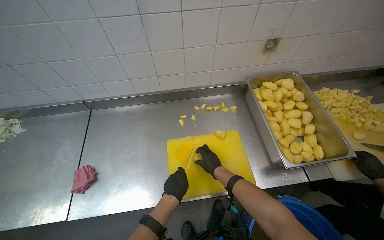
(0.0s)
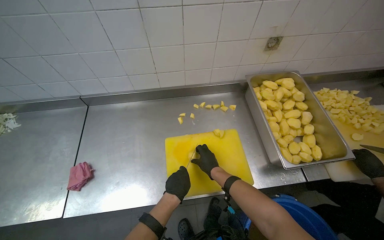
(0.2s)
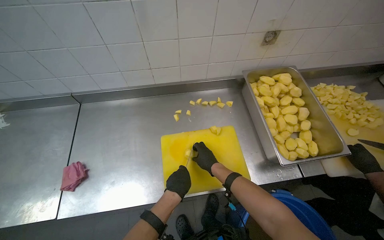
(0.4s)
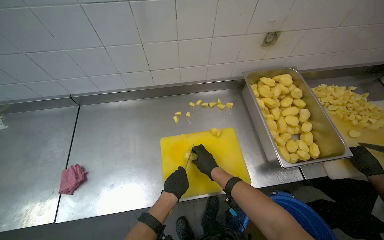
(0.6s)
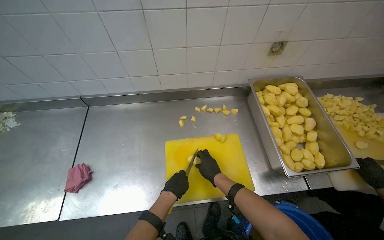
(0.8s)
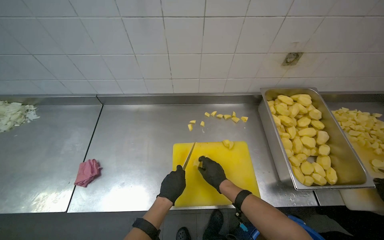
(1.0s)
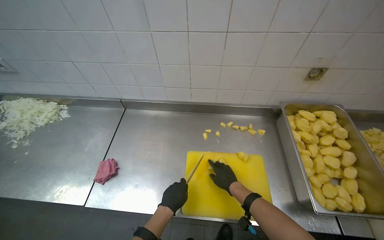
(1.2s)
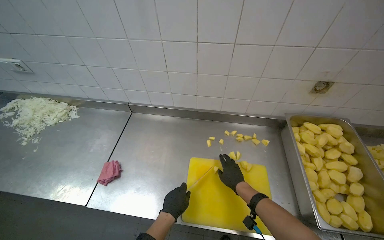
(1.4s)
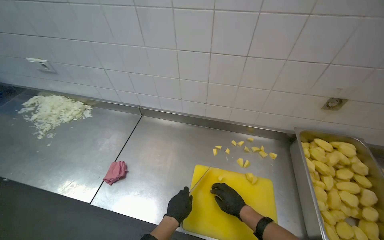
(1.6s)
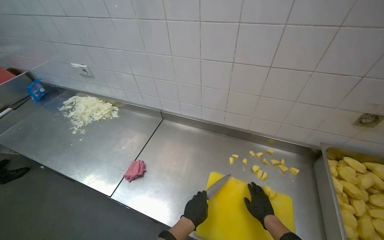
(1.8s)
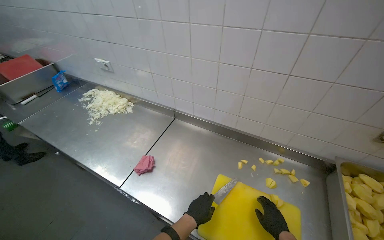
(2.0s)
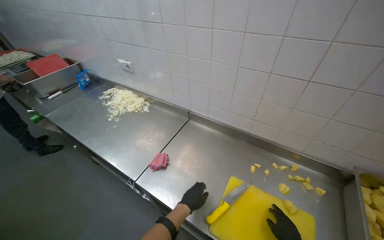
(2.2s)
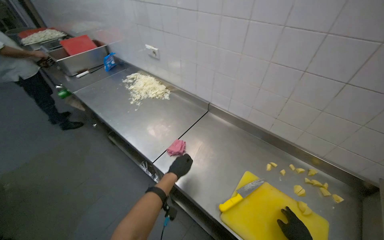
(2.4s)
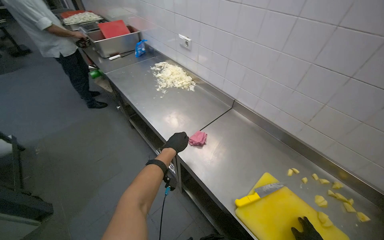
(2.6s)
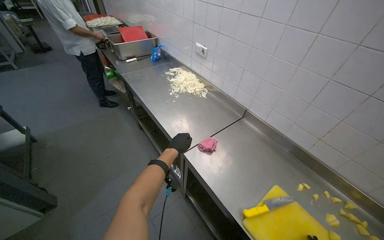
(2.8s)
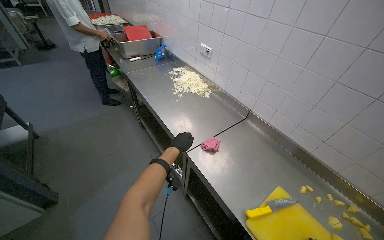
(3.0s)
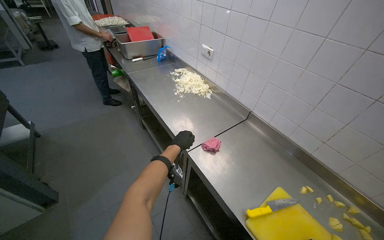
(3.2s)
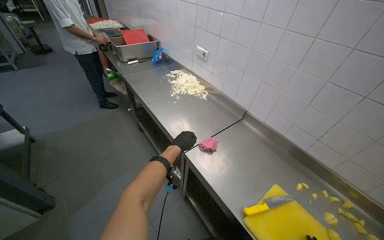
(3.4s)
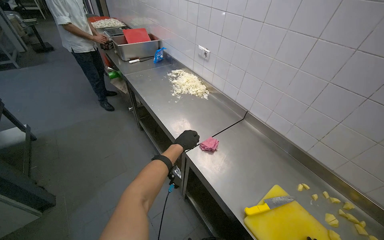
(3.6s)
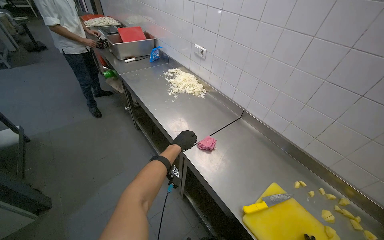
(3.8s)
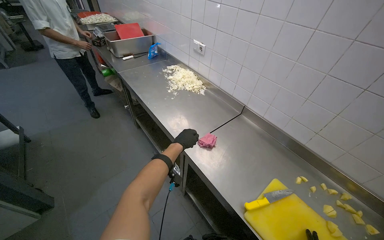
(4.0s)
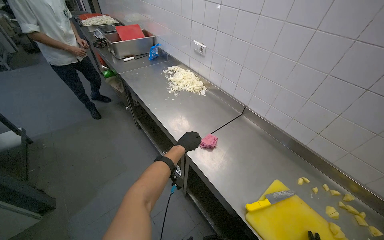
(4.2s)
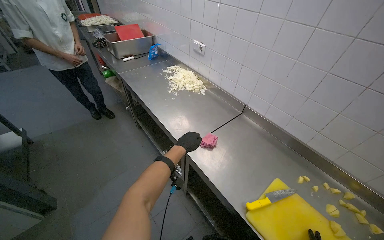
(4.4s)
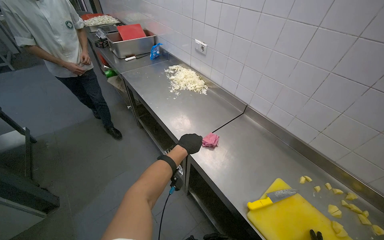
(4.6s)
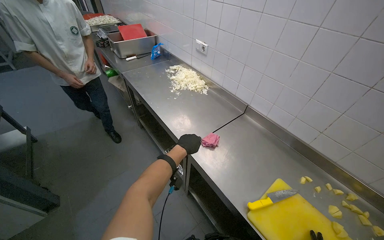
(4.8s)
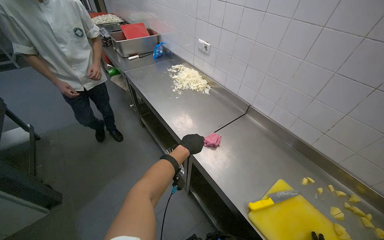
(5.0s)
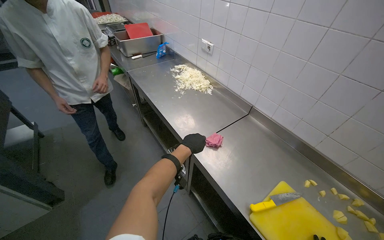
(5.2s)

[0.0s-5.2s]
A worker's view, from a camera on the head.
Job: preparing food.
The whole recording: Chopping potatoes into cubes. The worker chops peeled potatoes into small cubes on a yellow cutting board.
0.0s to 1.8s: The head turns to the left by approximately 30 degrees. The wearer looks approximately 10 degrees further upward.
1.8s to 3.4s: The head turns to the left by roughly 35 degrees.

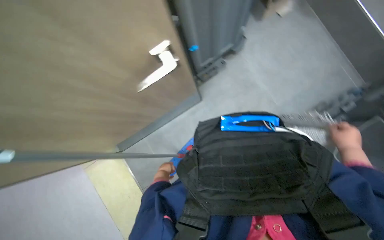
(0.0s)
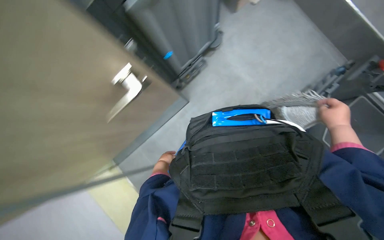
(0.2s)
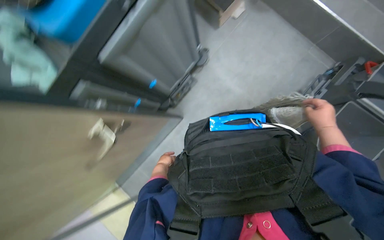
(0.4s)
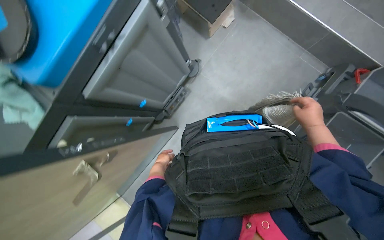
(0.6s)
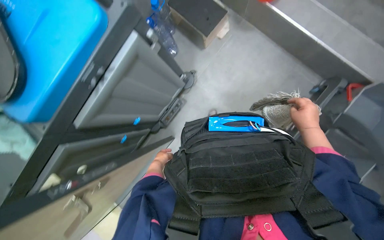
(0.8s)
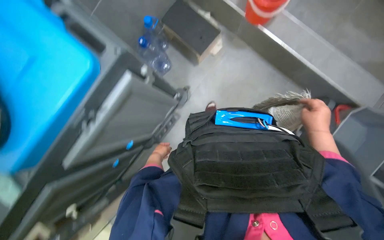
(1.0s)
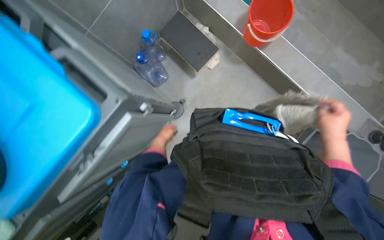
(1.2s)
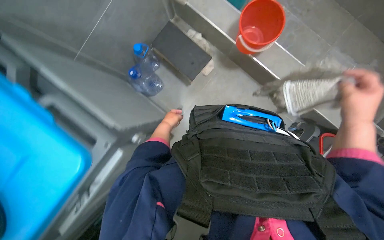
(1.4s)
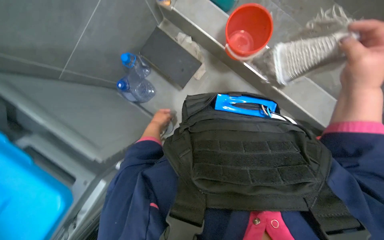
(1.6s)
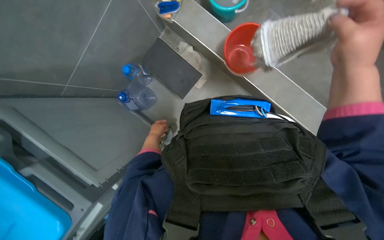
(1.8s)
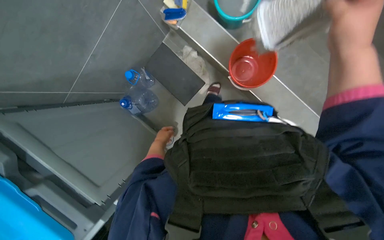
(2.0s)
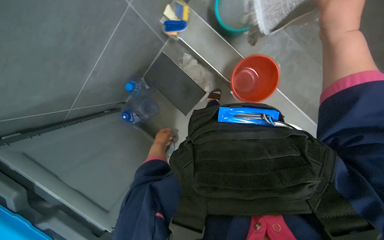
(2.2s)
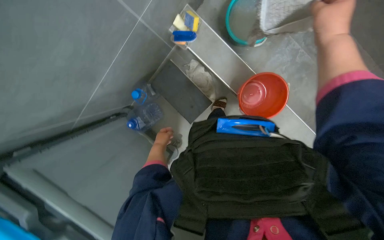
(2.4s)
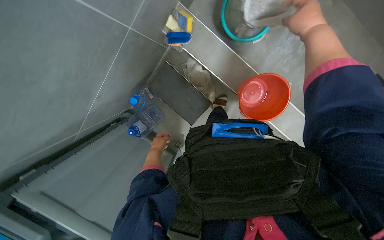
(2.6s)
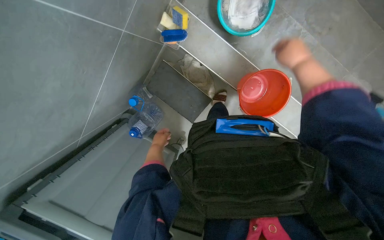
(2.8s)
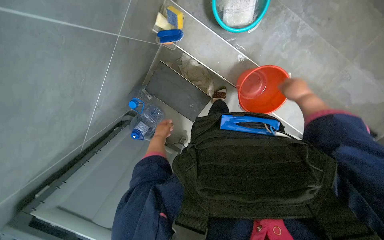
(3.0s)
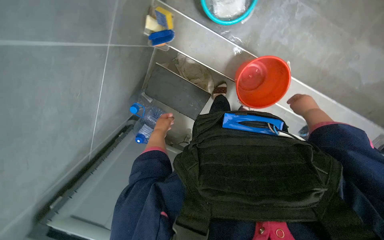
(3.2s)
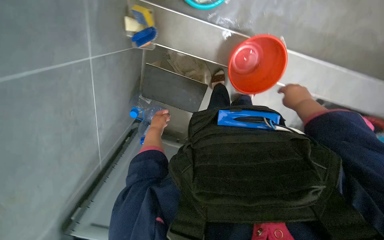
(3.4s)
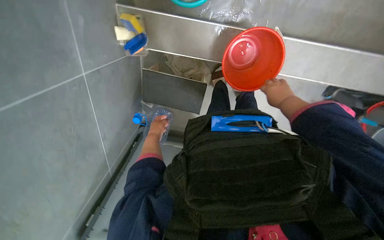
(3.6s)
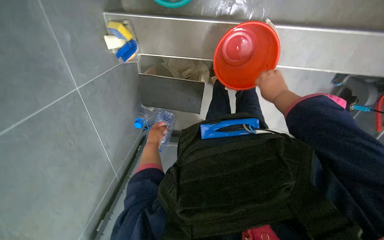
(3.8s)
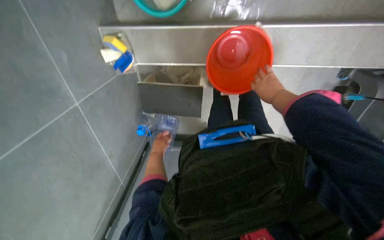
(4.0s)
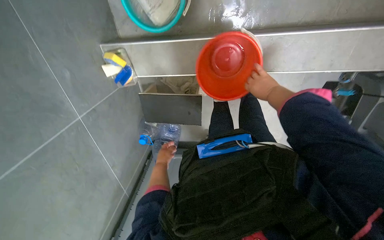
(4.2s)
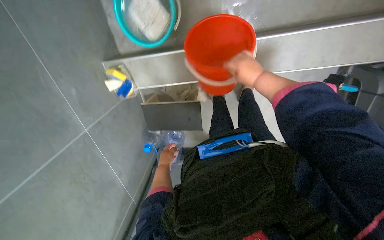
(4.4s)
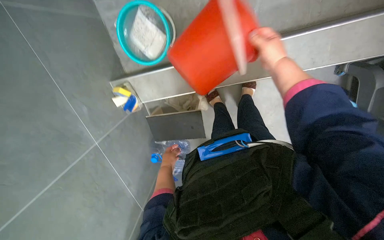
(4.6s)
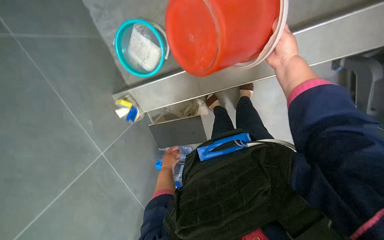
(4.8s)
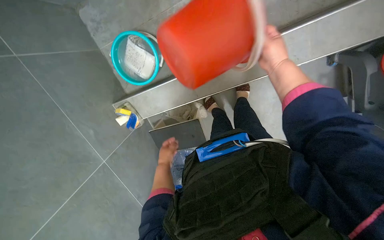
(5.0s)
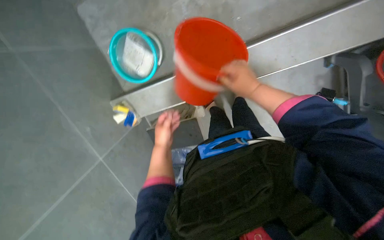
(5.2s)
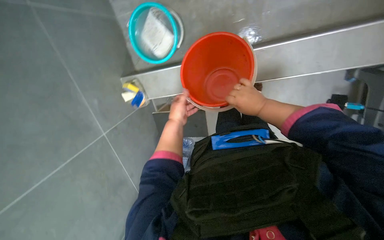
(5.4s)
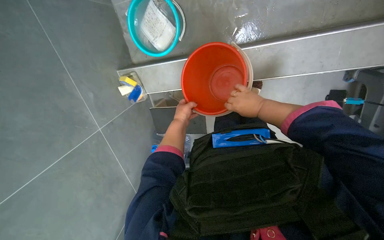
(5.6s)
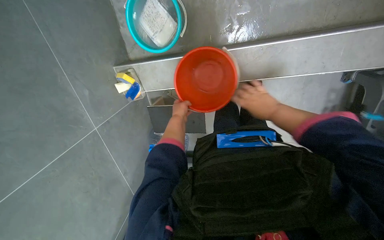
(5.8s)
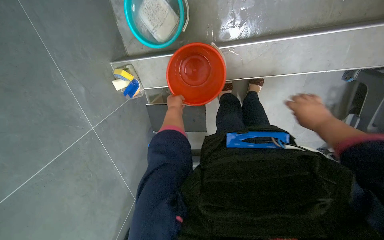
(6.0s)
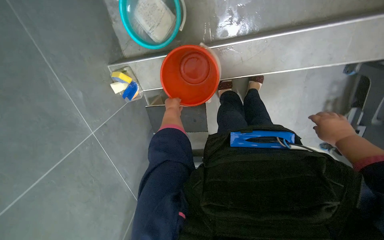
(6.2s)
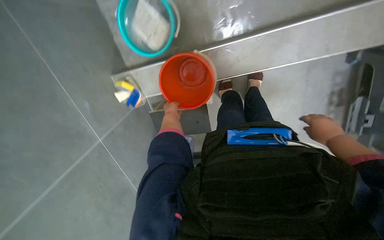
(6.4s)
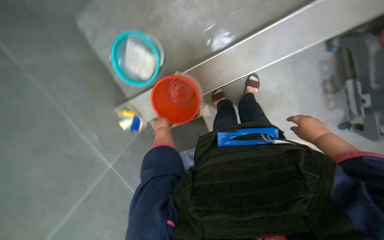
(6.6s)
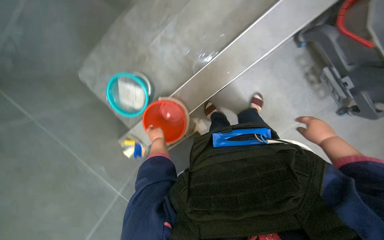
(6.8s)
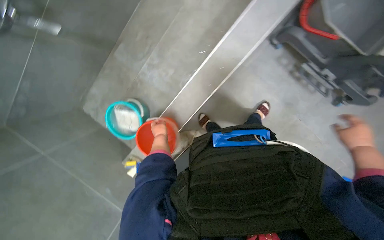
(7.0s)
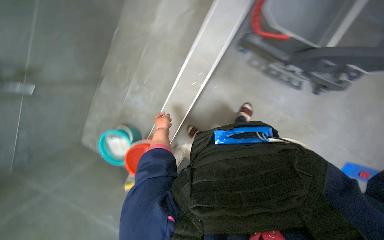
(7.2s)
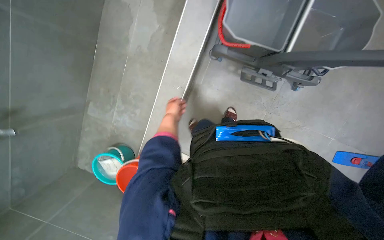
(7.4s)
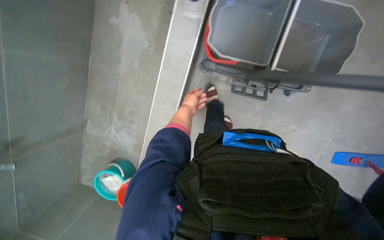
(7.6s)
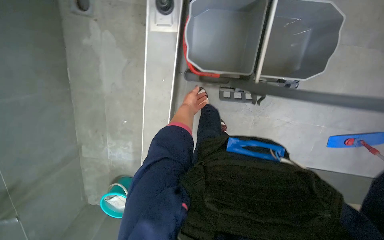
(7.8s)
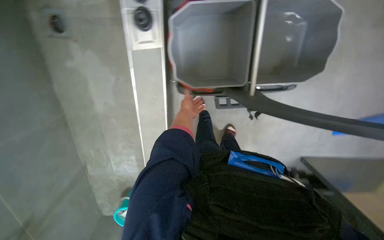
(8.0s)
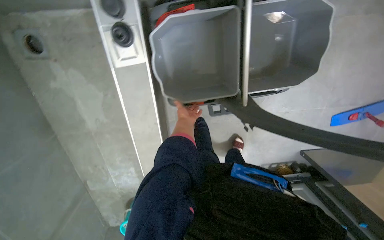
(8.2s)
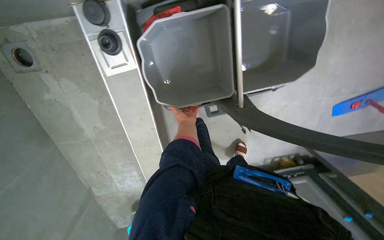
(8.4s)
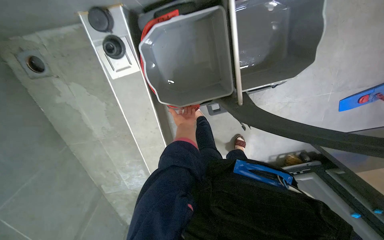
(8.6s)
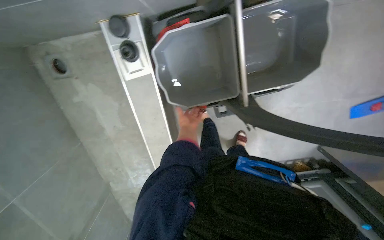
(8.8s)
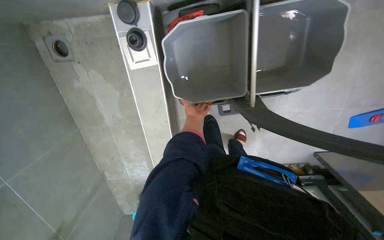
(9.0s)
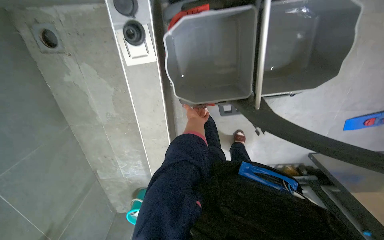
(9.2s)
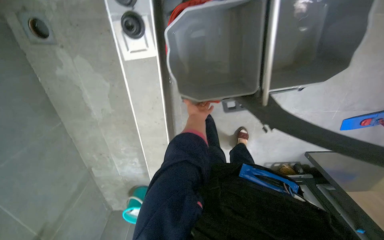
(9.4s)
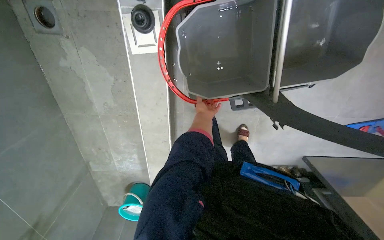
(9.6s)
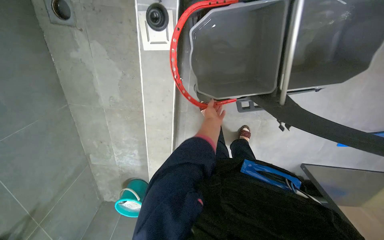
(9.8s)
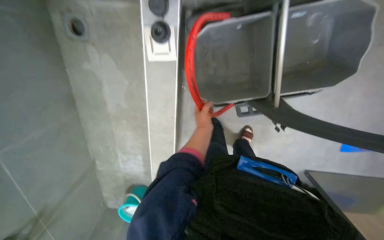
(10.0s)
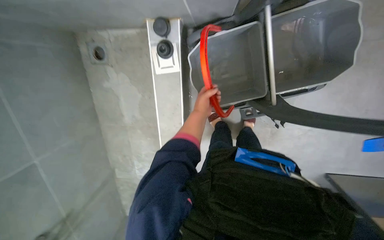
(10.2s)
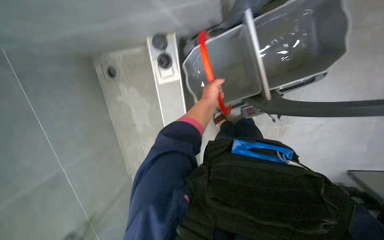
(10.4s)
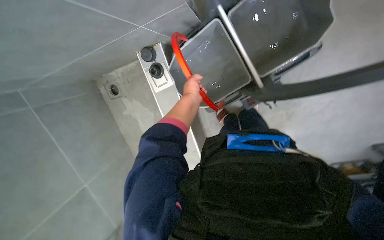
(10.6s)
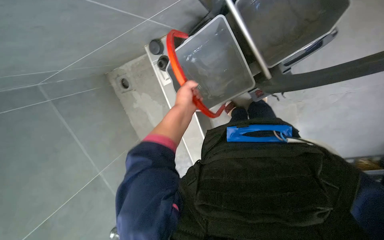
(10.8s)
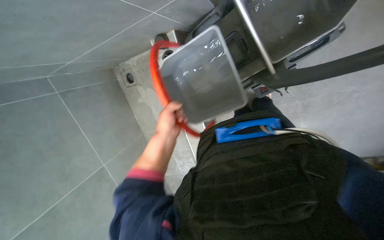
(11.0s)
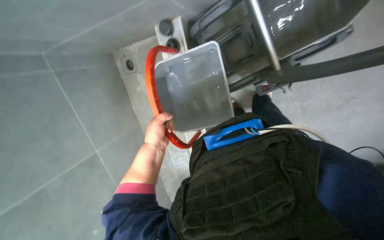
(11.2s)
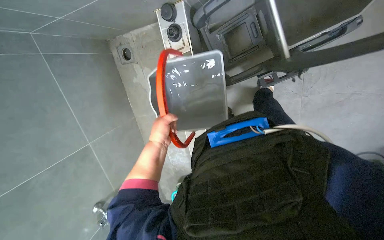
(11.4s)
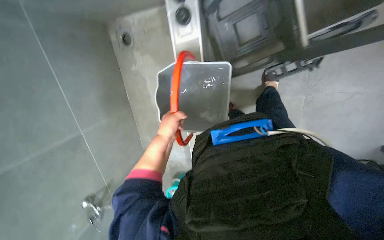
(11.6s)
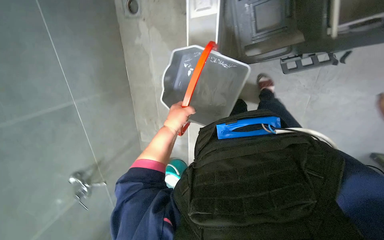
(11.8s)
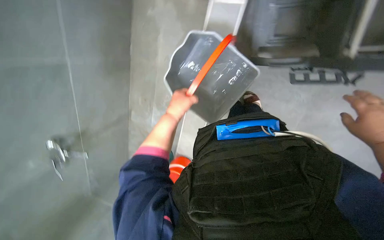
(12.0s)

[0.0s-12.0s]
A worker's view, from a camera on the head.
Job: preparing cleaning supplies.
The whole recording: Preparing cleaning buckets. The worker fills and organizes cleaning buckets with water.
0.0s to 1.6s: The wearer looks about 20 degrees further upward. The right hand shifts about 25 cm nearer to the camera and to the left. Meanwhile the left hand travels up the picture by some 35 cm.
1.6s to 3.0s: The right hand is displaced farther from the camera by roughly 20 cm.
3.0s to 4.4s: The camera is aimed roughly 15 degrees further to the left. Everything in view rotates about 35 degrees counterclockwise.
4.4s to 6.0s: The right hand shifts some 20 cm to the right, down the picture and nearer to the camera. Meanwhile the left hand shifts roughly 25 cm up the picture.
6.0s to 7.6s: The camera pitches upward, by about 40 degrees. Everything in view rotates about 60 degrees counterclockwise.
9.0s to 10.4s: The left hand travels nearer to the camera by roughly 25 cm.
10.4s to 12.0s: The view tips downward by some 20 degrees. The left hand travels to the left by roughly 15 cm.

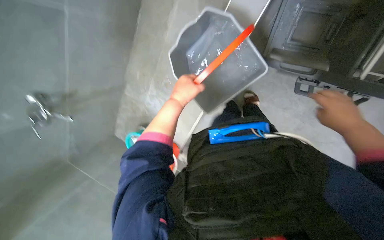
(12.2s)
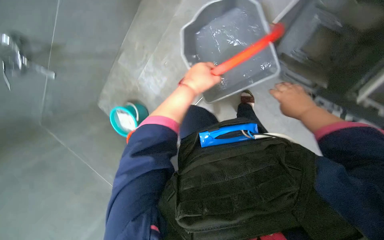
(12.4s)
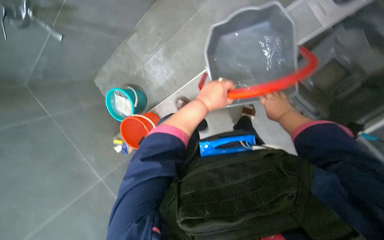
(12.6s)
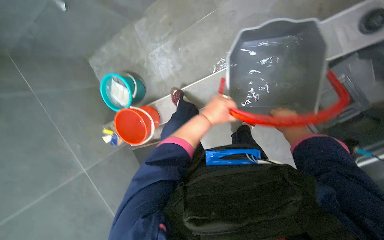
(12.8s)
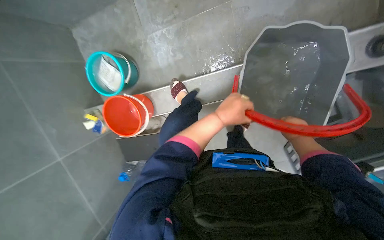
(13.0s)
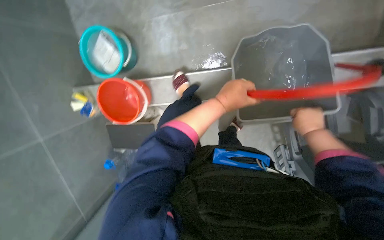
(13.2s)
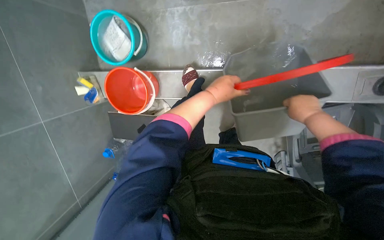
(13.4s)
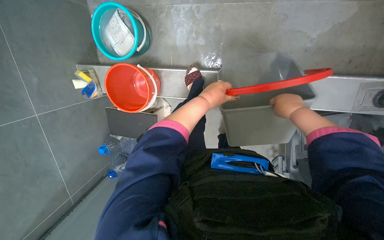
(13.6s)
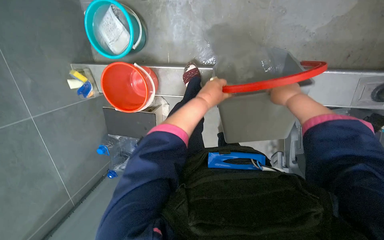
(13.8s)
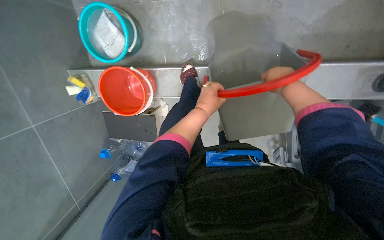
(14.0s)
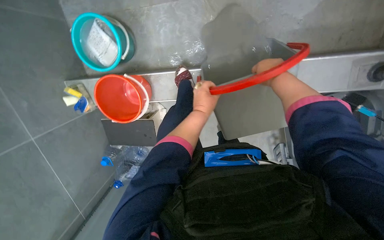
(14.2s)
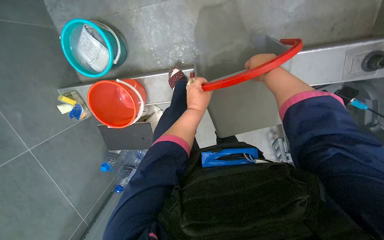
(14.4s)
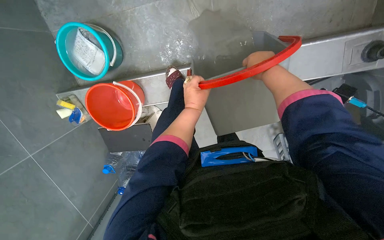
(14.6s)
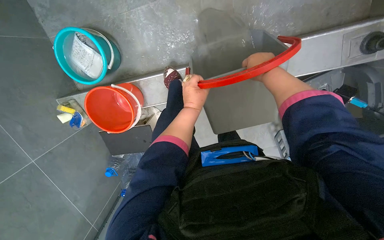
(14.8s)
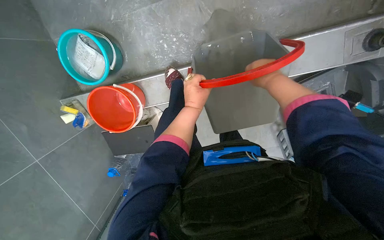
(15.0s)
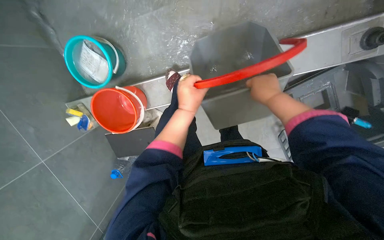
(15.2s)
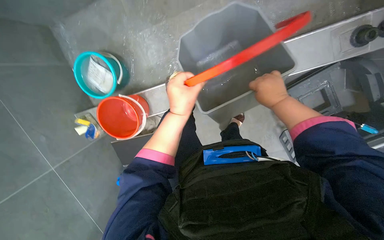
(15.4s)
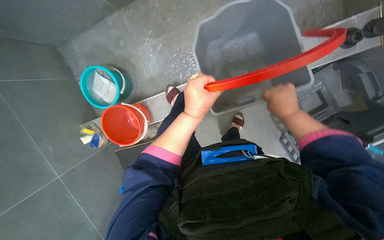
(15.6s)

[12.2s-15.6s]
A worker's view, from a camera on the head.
Job: preparing cleaning supplies.
The whole recording: Preparing cleaning buckets. The worker fills and organizes cleaning buckets with water.
12.2s to 13.8s: The camera sweeps to the right, by roughly 25 degrees. The scene turns roughly 55 degrees clockwise in the picture.
